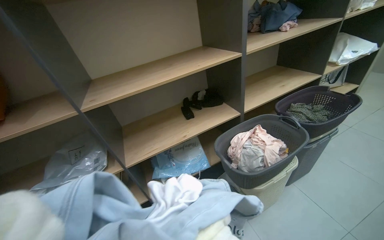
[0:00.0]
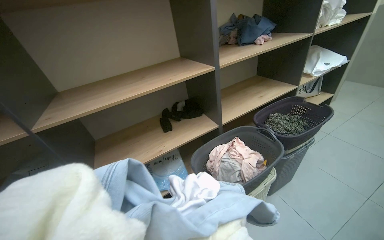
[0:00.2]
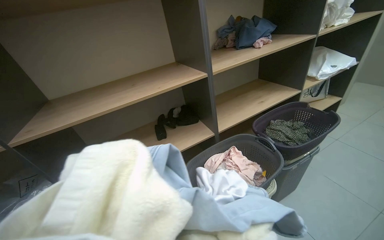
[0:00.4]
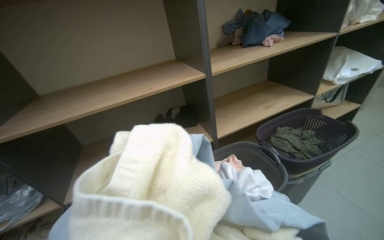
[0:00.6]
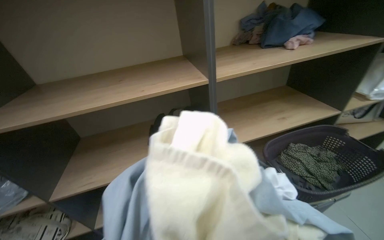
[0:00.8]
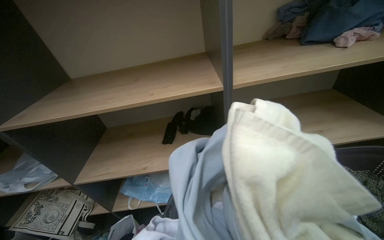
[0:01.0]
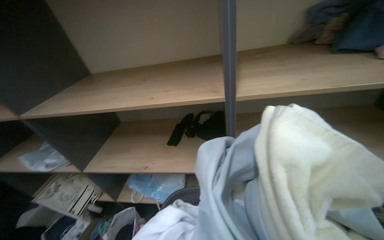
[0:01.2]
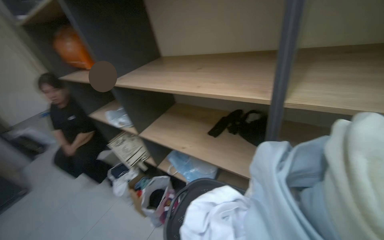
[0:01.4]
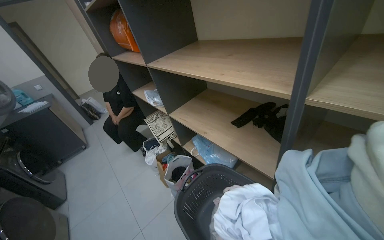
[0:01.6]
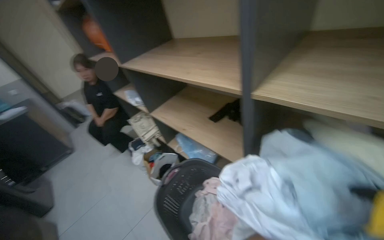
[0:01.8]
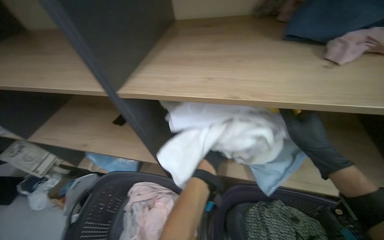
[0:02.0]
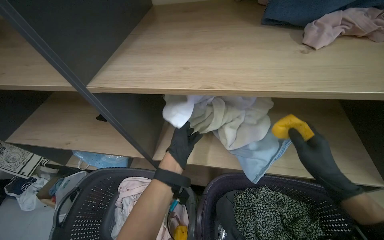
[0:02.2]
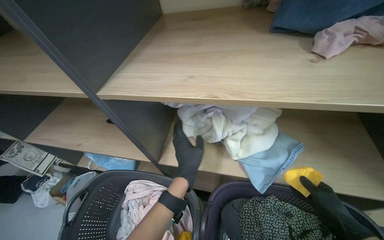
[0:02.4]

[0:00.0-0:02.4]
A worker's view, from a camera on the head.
Job: managing laundry.
The whole recording: Processing and organizing laundry. The worker removes clothes from dryers, cleans lint filters, transfers laundry between machines, and places clothes on shelves.
0:00.0 to 0:01.2: The wearer moves roughly 60 cm. The head turns to the left by some 30 degrees.
0:01.2 to 0:02.4: The wearer looks some 15 degrees further downward.

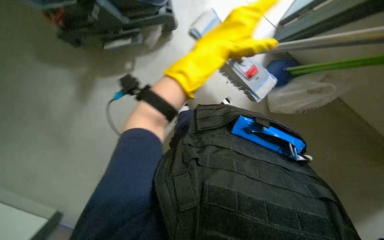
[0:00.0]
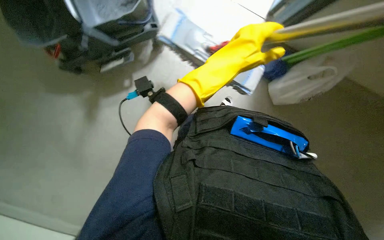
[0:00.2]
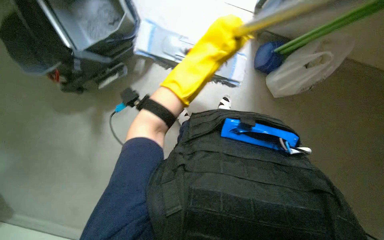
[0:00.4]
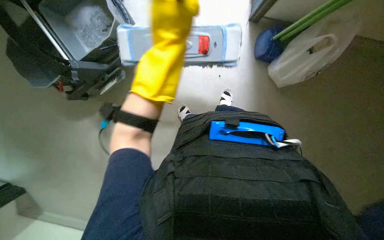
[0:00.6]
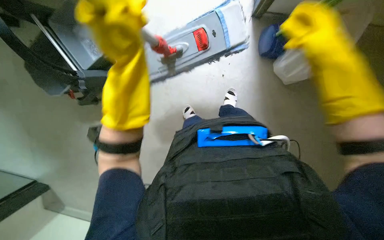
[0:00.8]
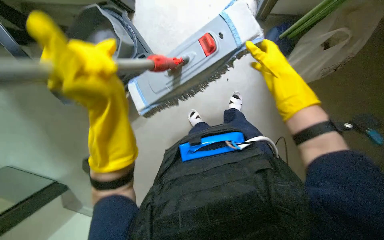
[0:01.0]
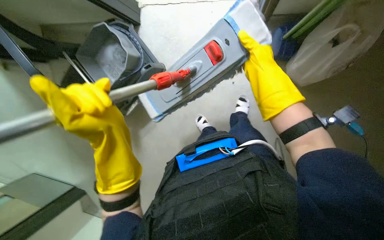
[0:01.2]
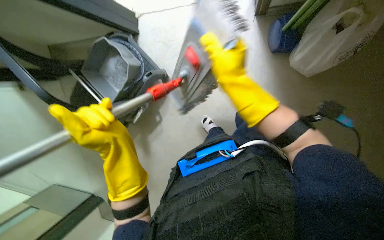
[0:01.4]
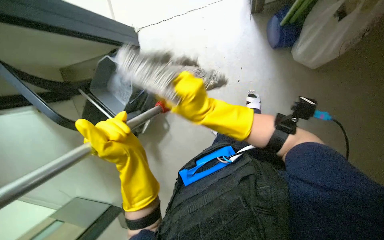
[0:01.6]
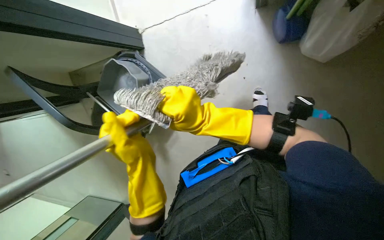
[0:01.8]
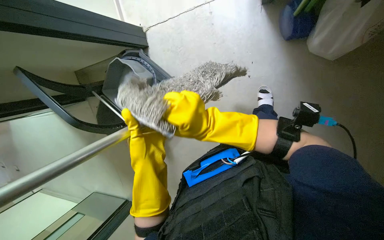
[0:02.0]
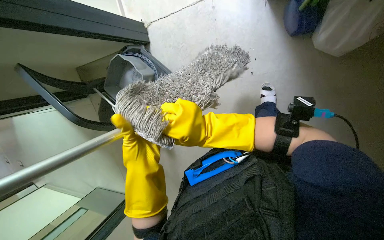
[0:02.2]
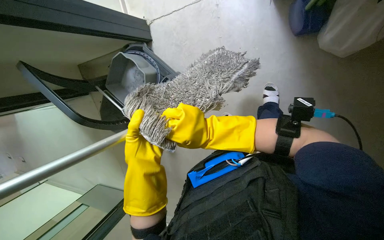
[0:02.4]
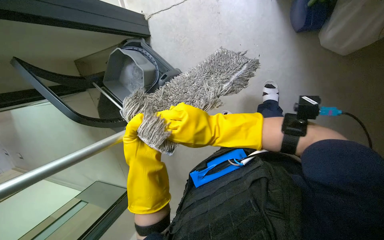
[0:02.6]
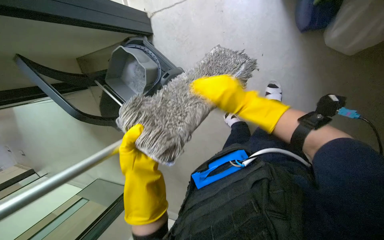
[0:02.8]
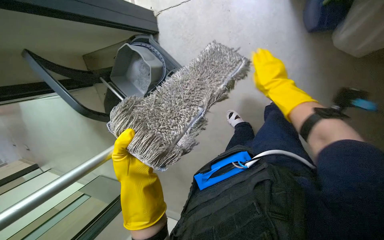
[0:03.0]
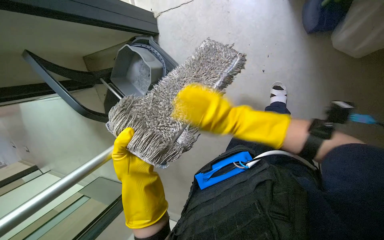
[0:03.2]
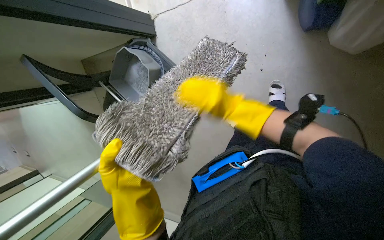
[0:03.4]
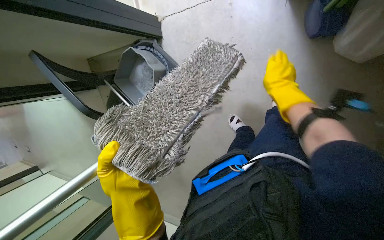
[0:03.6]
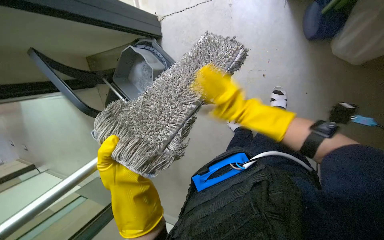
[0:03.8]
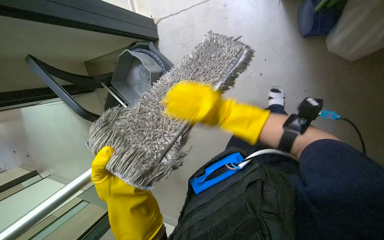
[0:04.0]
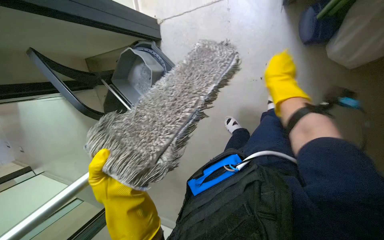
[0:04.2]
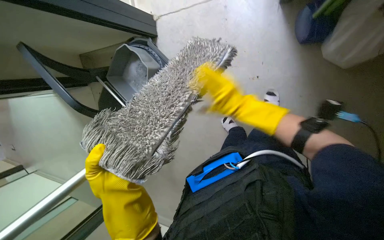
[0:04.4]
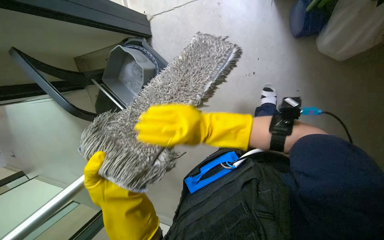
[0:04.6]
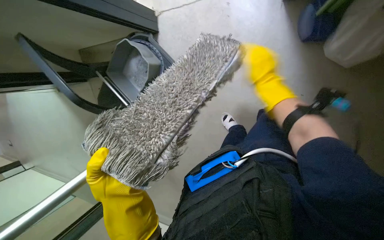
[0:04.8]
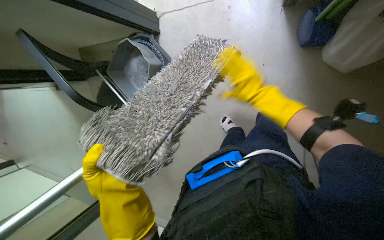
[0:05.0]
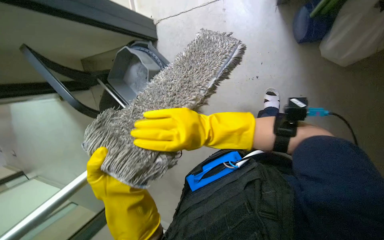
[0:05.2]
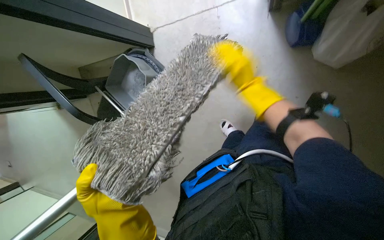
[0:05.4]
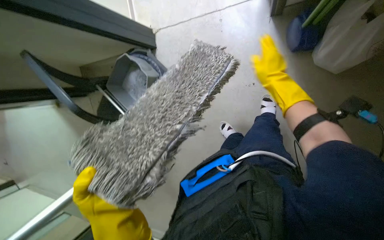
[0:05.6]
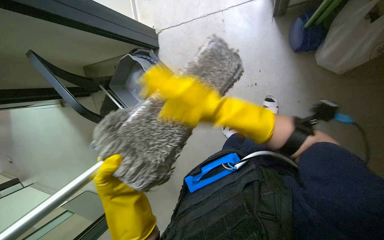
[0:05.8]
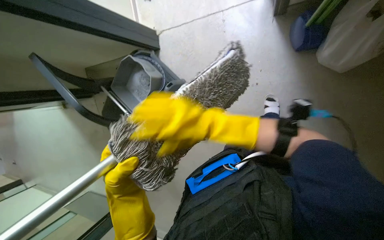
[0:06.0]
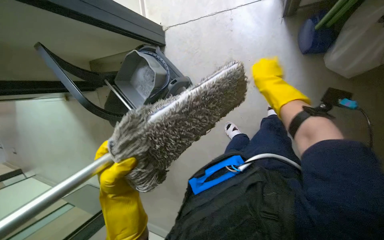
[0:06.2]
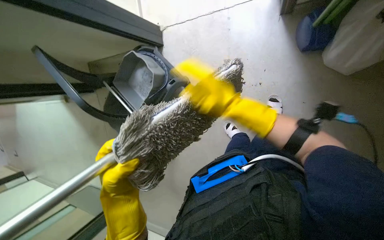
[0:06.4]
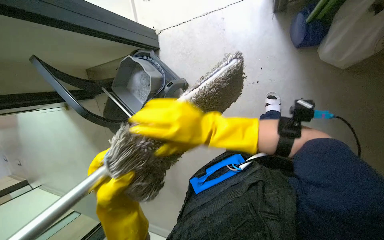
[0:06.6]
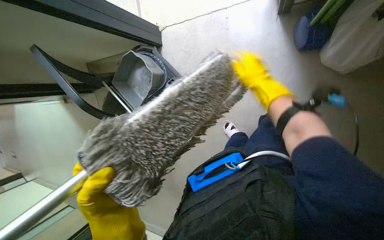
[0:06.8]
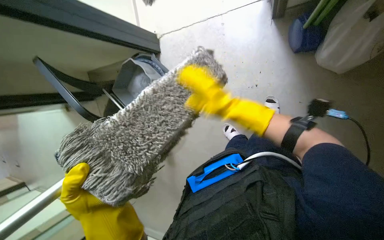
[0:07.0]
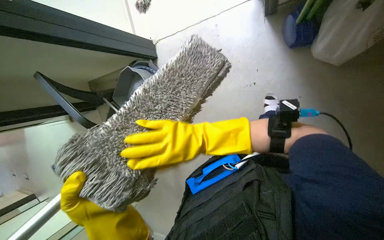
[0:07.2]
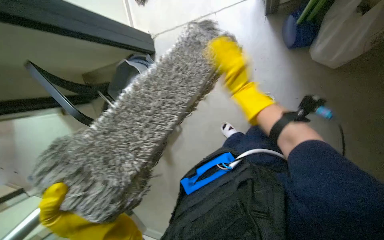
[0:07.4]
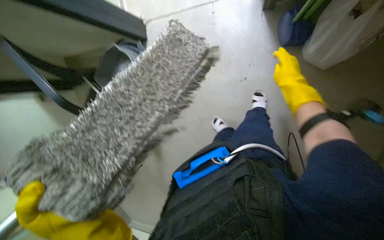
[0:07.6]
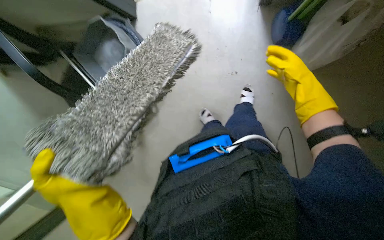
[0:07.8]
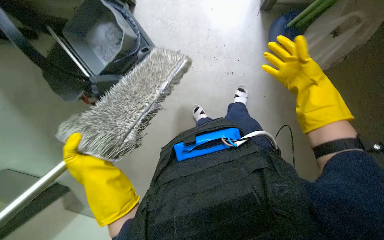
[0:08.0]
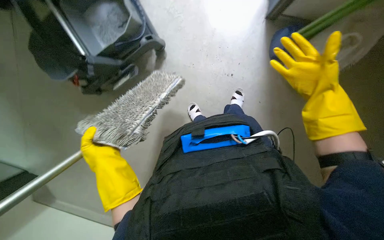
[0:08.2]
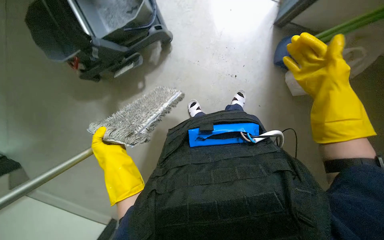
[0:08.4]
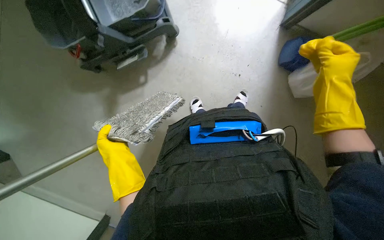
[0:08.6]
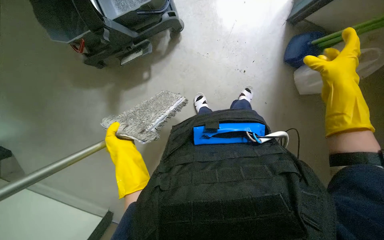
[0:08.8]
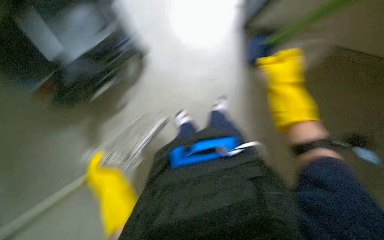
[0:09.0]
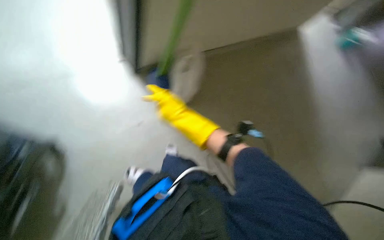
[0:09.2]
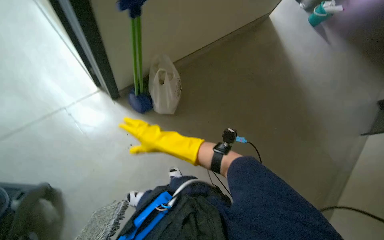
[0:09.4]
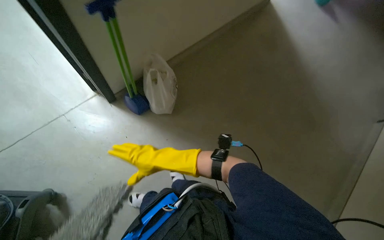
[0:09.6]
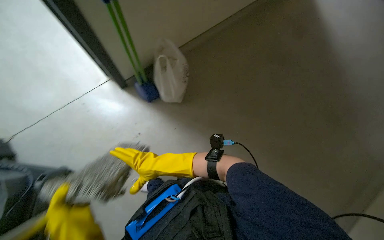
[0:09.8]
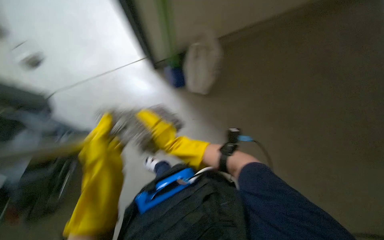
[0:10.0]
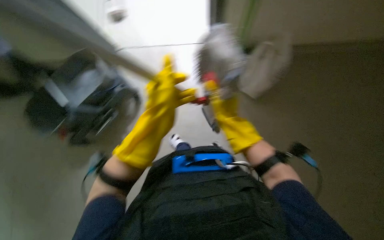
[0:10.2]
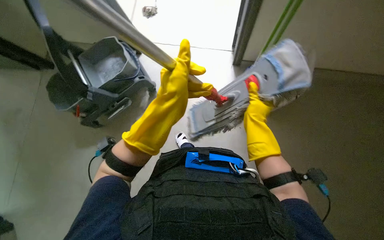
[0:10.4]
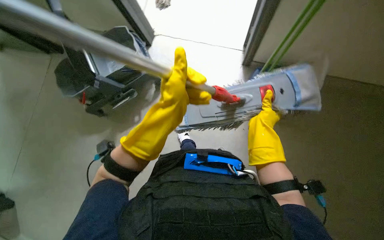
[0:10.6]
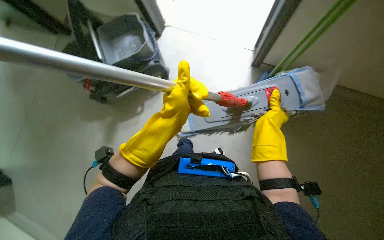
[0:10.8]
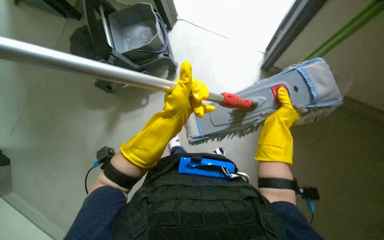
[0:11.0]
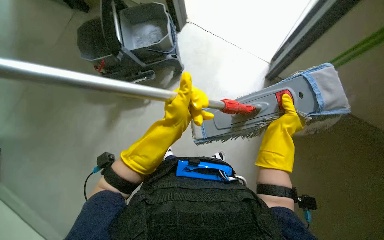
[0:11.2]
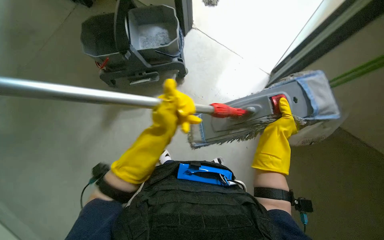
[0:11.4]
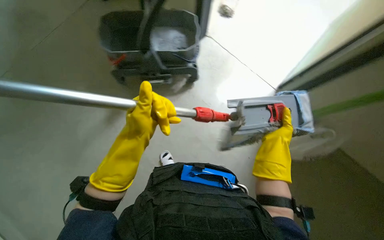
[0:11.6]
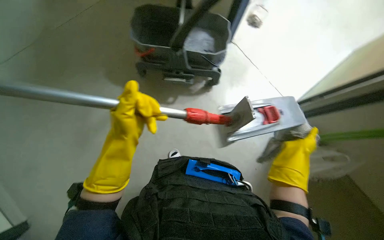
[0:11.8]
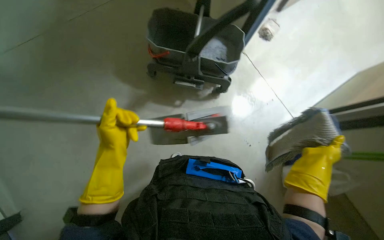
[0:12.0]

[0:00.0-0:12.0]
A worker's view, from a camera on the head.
Job: preparing cleaning supplies.
The whole recording: Cleaning and wringing mop head. The worker detaches the mop head and cleans it in the bucket.
0:00.0 to 0:01.6: The camera sweeps to the left, by roughly 25 degrees. The scene rotates counterclockwise by some 35 degrees.
0:01.6 to 0:03.0: The right hand goes roughly 15 cm to the right.
0:03.0 to 0:04.4: The right hand goes left and right, some 20 cm each way, reversing 3 times.
0:04.4 to 0:06.0: The right hand goes left and right, roughly 25 cm each way, reversing 2 times.
0:09.0 to 0:10.4: The wearer looks some 15 degrees further to the left.
0:10.4 to 0:12.0: The head turns to the left by some 40 degrees. The left hand is displaced down the picture and to the left by approximately 30 cm.

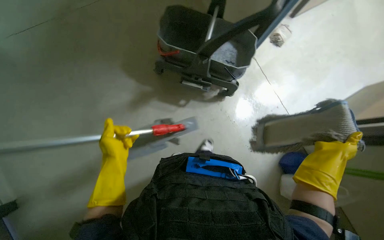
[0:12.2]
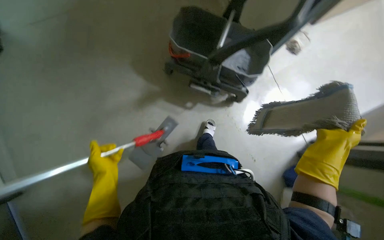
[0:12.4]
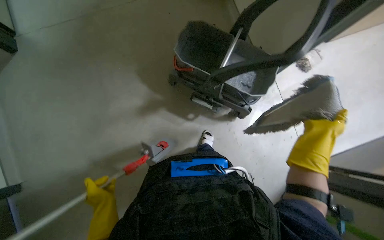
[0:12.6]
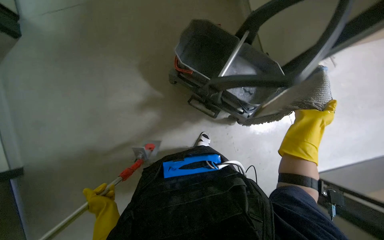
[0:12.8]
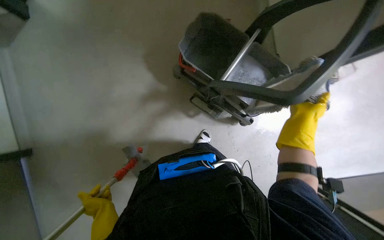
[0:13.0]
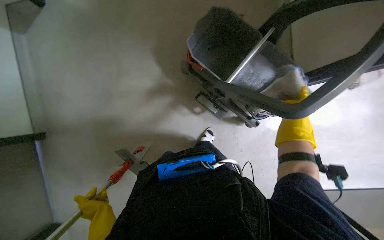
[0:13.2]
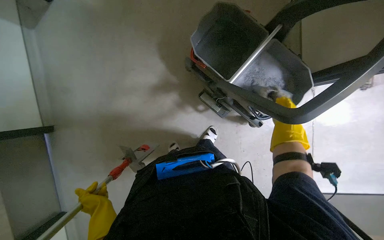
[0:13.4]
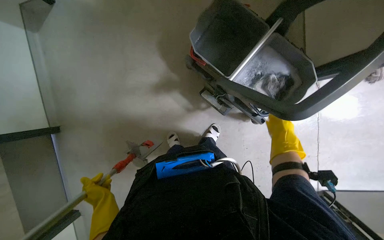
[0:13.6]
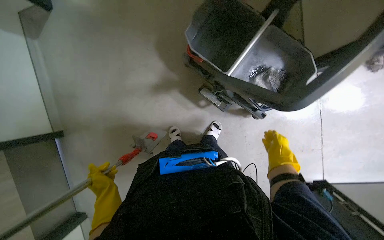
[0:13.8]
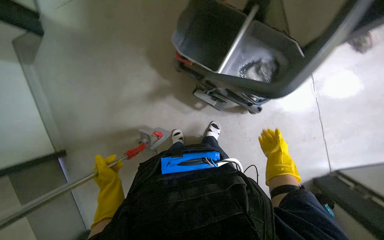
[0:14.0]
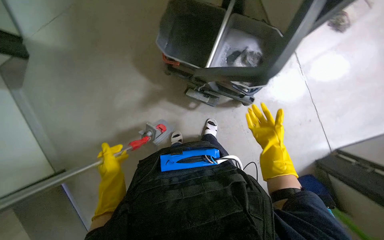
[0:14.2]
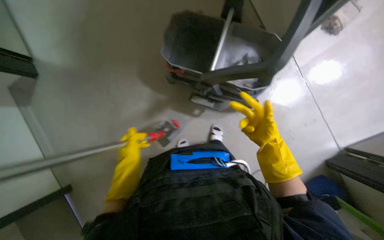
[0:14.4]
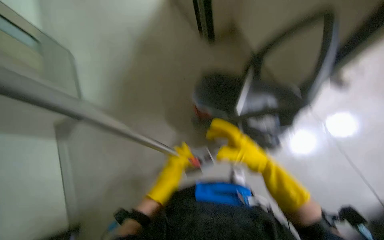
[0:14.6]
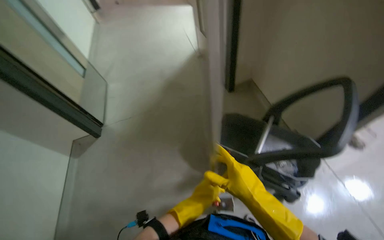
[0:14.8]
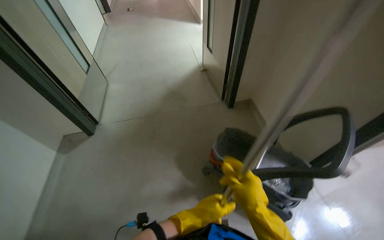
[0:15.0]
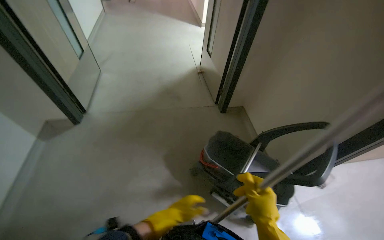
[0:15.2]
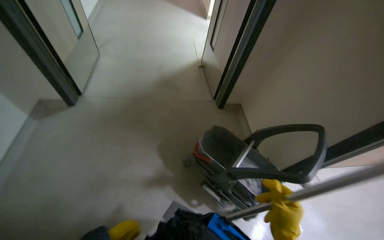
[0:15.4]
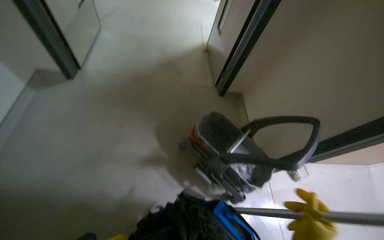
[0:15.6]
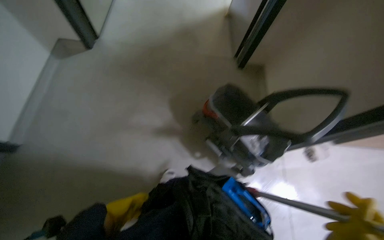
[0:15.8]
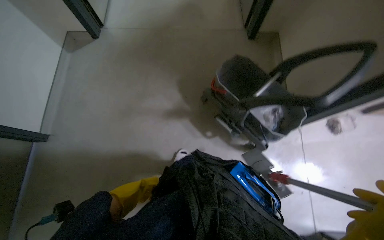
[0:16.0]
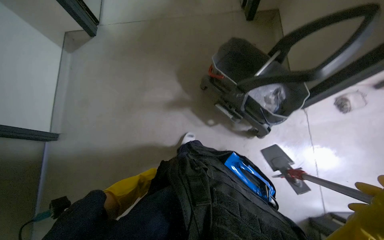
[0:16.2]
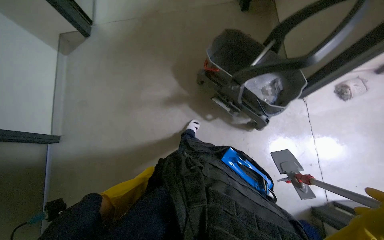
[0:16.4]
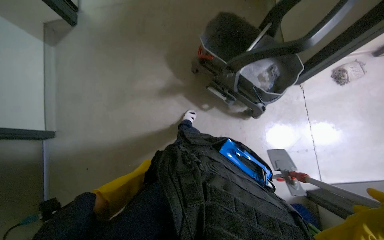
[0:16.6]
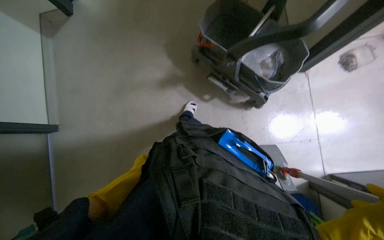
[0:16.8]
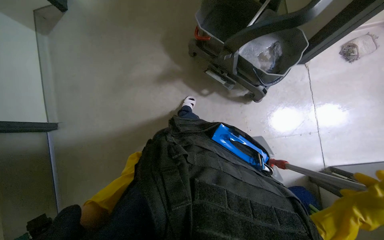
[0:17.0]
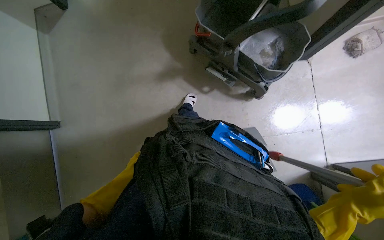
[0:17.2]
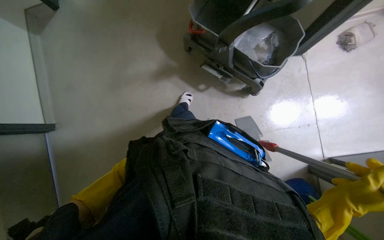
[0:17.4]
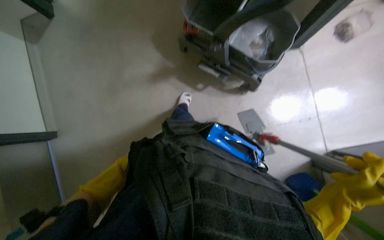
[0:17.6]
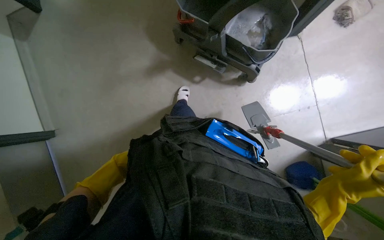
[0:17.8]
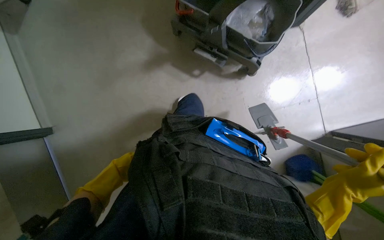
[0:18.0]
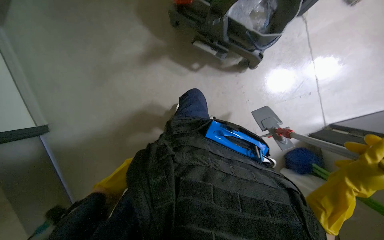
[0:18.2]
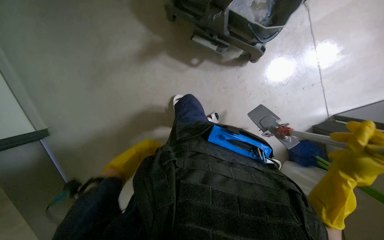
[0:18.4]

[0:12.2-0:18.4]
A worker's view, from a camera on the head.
Job: preparing cleaning supplies.
The whole recording: Cleaning and wringing mop head. The worker detaches the mop head and cleans it in the bucket.
0:12.2 to 0:13.8: The head rotates roughly 20 degrees to the left. The right hand goes some 30 cm farther from the camera. The left hand is displaced down the picture by approximately 20 cm.
0:13.8 to 0:15.4: The view tips upward by roughly 20 degrees.
0:15.4 to 0:16.8: The view swings about 20 degrees to the left. The view tilts roughly 35 degrees downward.
0:16.8 to 0:18.4: The view tips downward by approximately 15 degrees. The left hand goes some 10 cm up the picture.
